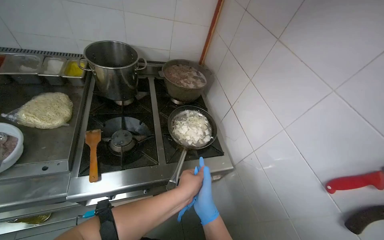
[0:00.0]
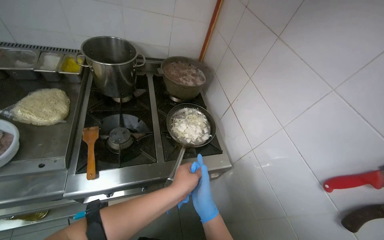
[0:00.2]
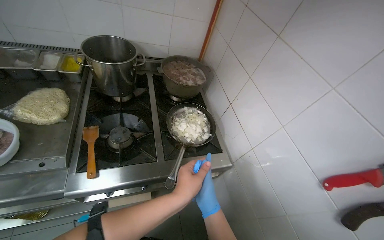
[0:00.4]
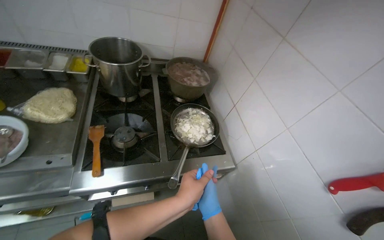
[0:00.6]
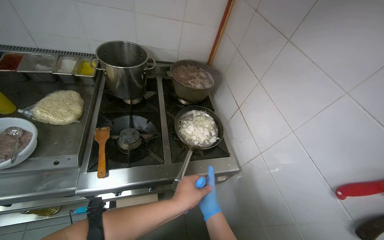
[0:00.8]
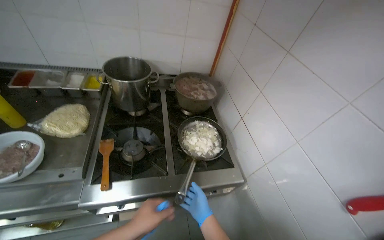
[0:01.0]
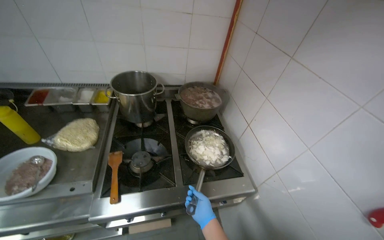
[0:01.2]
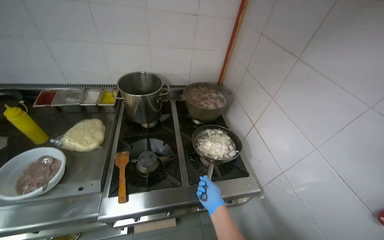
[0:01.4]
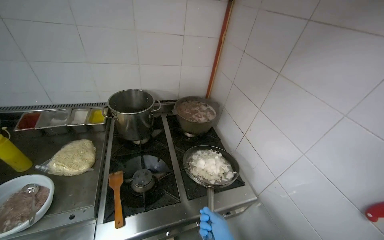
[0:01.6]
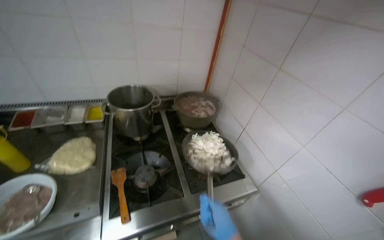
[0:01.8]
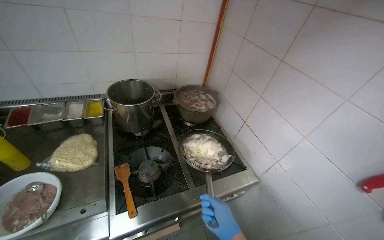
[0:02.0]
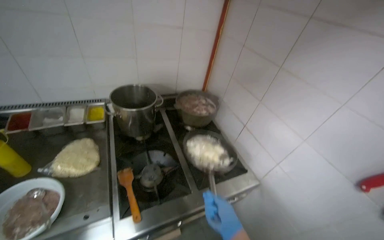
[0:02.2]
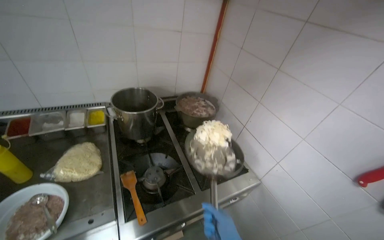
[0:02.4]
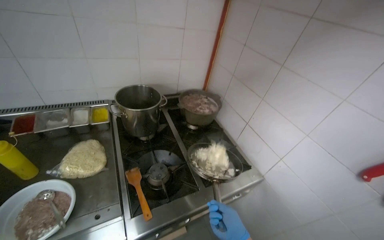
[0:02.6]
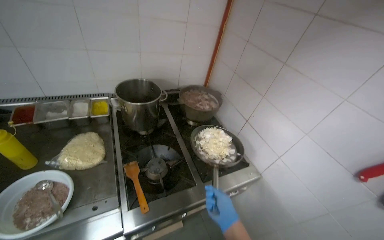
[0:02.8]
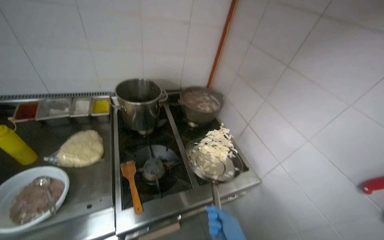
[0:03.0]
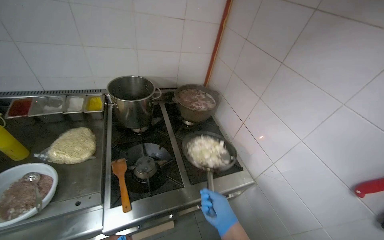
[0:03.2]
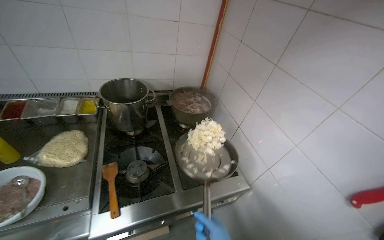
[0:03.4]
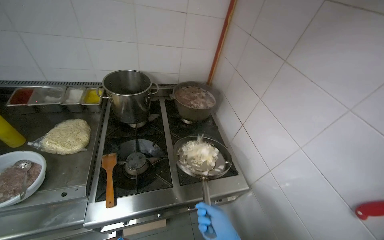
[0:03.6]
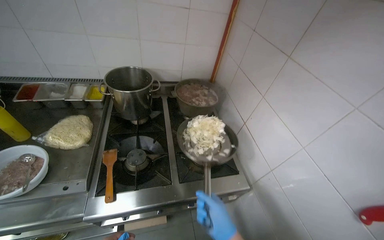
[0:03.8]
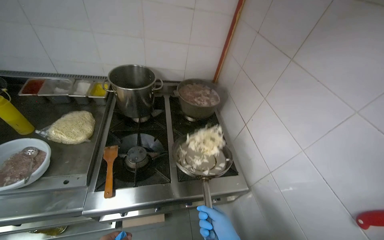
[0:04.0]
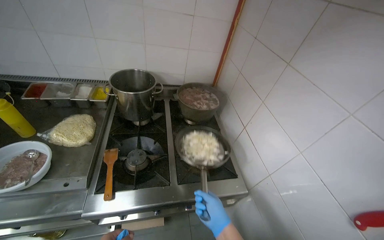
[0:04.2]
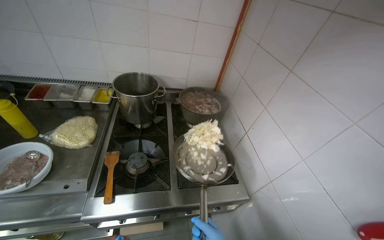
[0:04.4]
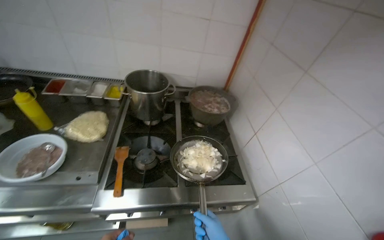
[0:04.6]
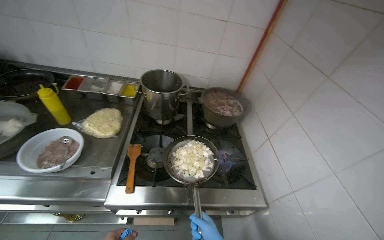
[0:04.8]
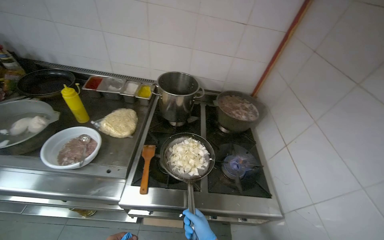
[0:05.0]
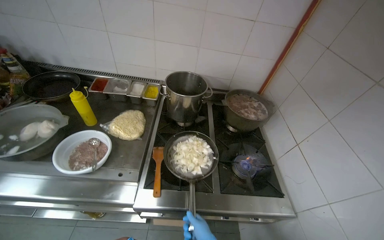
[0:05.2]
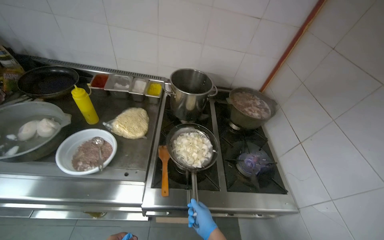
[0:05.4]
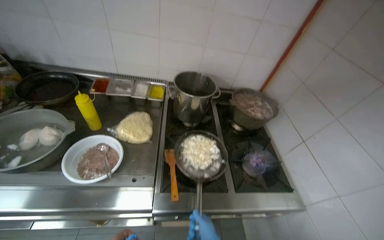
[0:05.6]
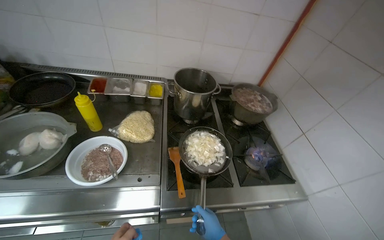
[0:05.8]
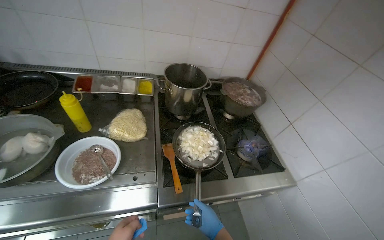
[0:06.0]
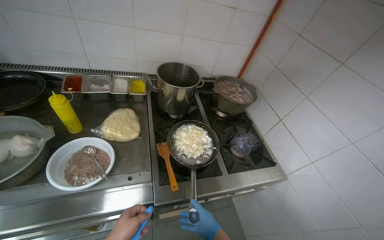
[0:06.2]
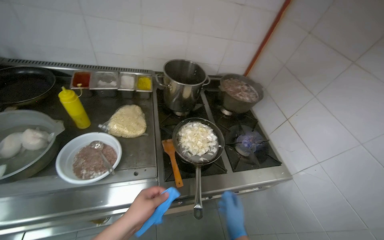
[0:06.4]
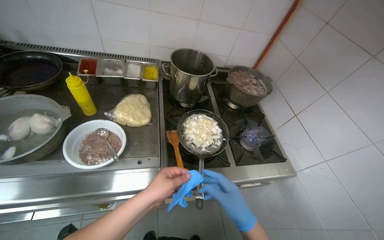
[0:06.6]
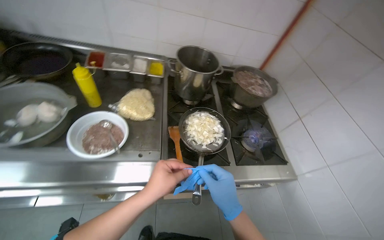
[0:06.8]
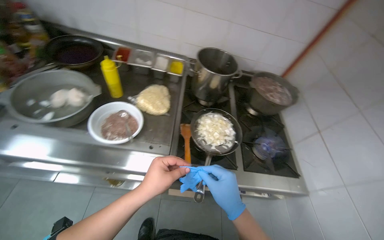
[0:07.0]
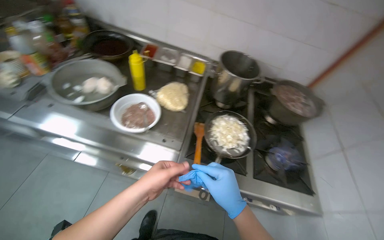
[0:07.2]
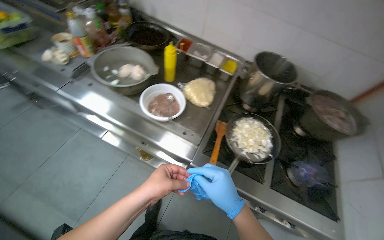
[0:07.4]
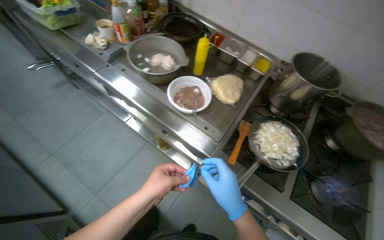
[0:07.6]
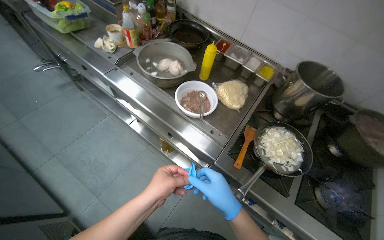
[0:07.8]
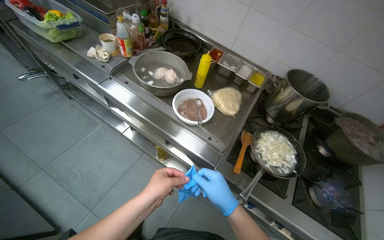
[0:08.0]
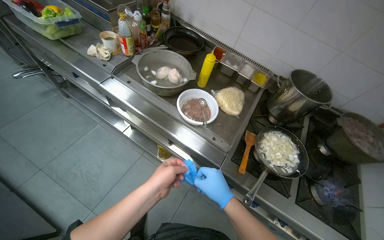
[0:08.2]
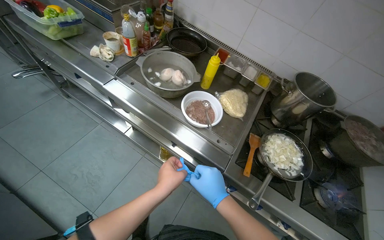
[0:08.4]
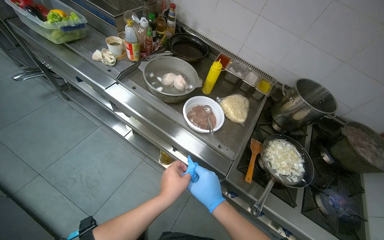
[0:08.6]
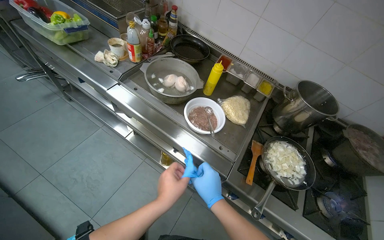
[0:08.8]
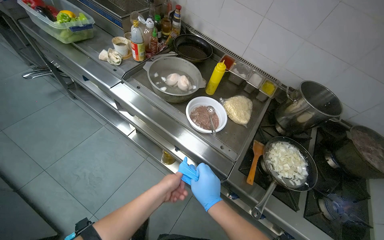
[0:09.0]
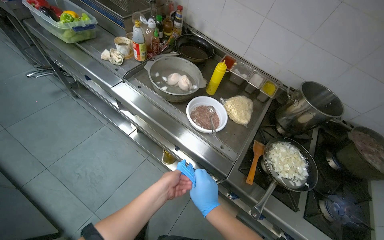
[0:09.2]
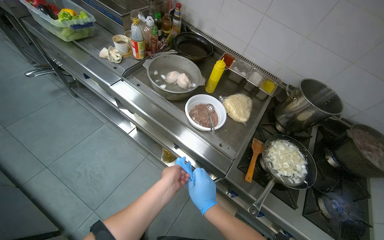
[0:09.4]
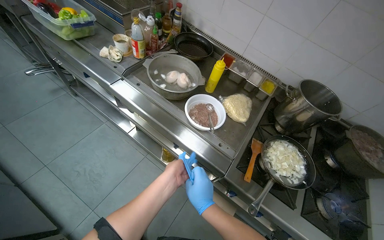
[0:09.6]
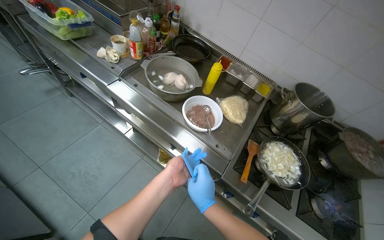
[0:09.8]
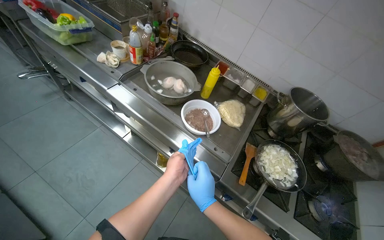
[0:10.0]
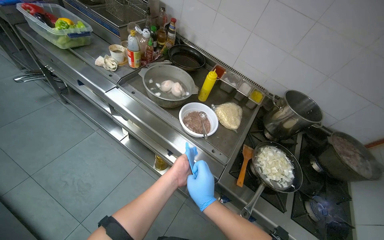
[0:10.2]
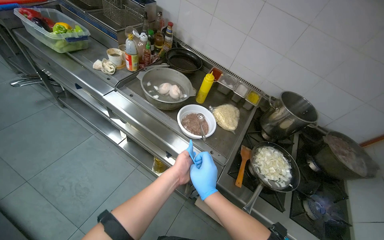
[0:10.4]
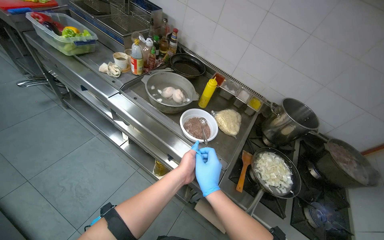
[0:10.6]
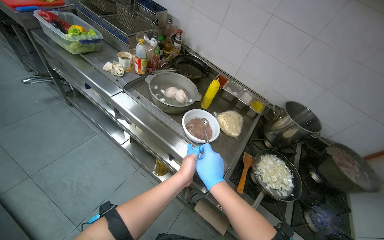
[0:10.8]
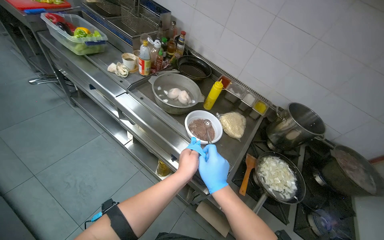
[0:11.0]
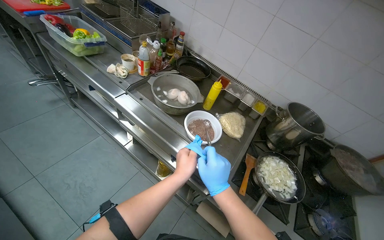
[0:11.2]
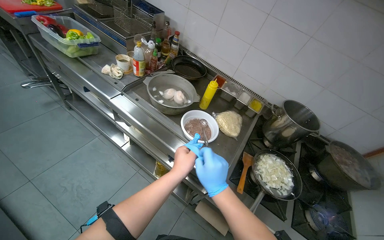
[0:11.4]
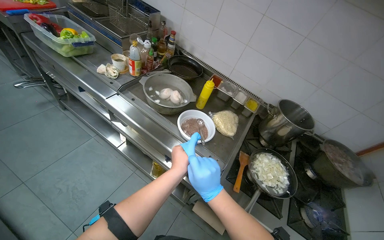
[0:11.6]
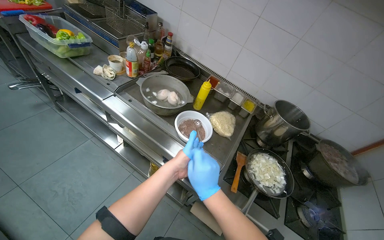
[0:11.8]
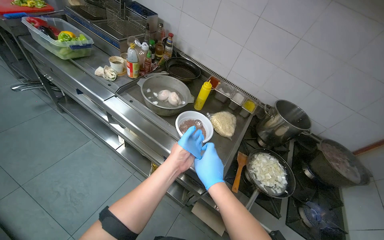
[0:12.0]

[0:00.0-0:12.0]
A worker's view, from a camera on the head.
Job: cooking food.
The whole recording: Stirring onions and garlic in pan. The worker stirs chopped onions and garlic in a pan on the stove.
0:06.0 to 0:07.6: The head turns to the left by approximately 45 degrees.
0:09.0 to 0:10.4: The hands make small movements and keep their place.
0:10.4 to 0:12.0: The hands make small movements and keep their place.

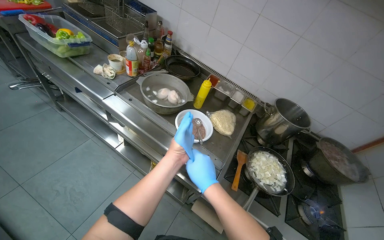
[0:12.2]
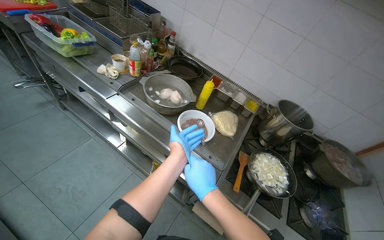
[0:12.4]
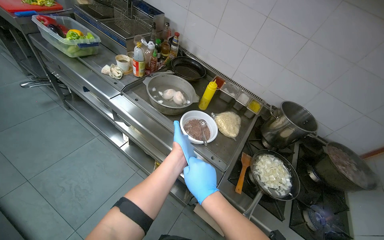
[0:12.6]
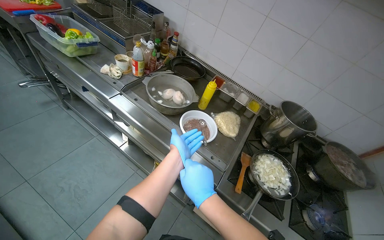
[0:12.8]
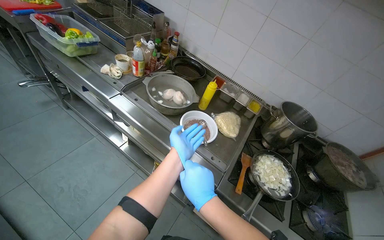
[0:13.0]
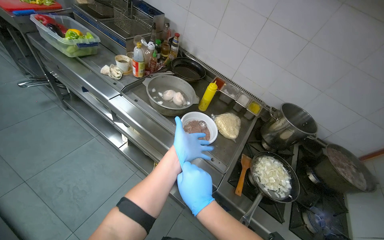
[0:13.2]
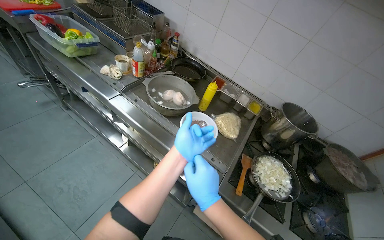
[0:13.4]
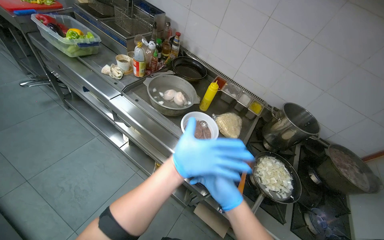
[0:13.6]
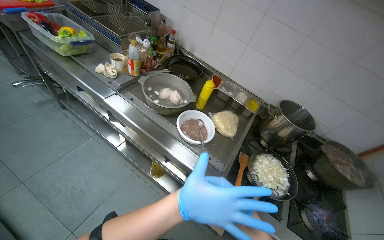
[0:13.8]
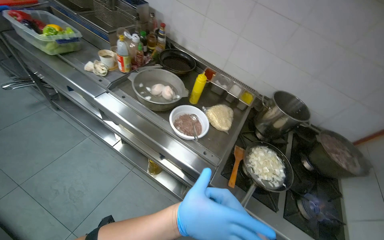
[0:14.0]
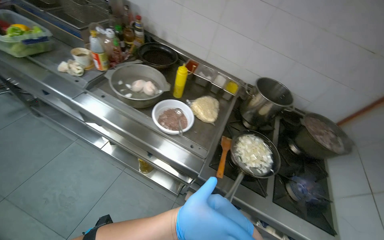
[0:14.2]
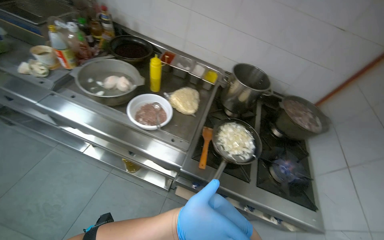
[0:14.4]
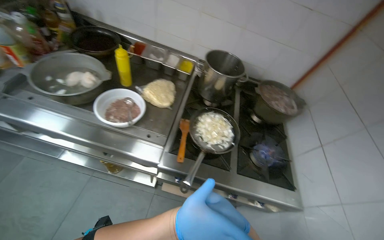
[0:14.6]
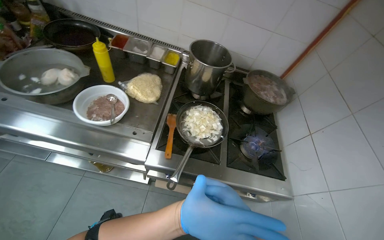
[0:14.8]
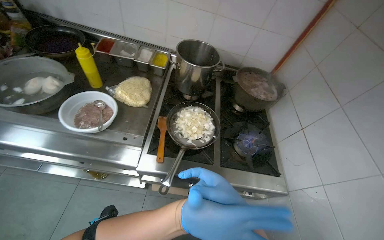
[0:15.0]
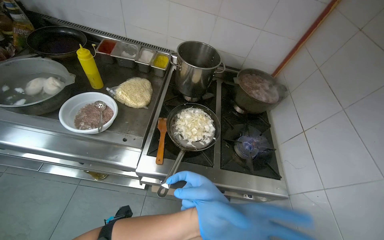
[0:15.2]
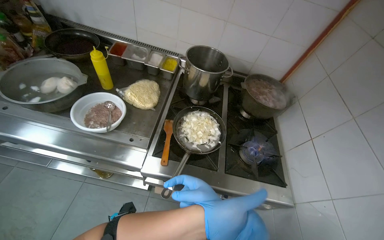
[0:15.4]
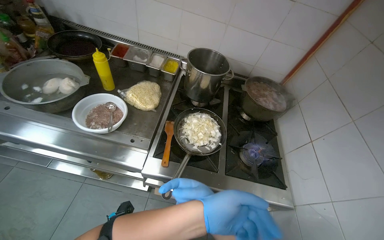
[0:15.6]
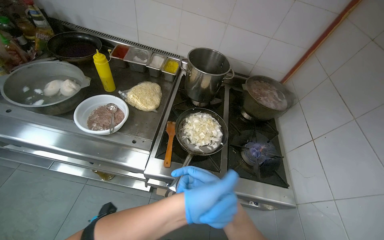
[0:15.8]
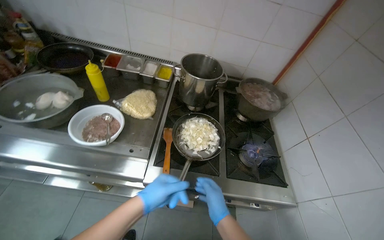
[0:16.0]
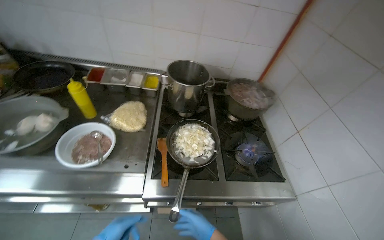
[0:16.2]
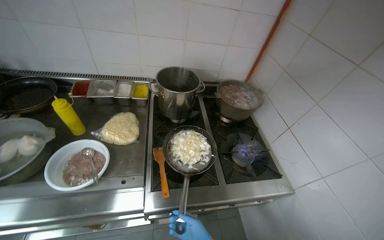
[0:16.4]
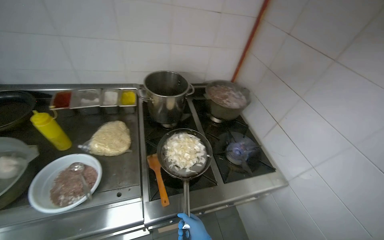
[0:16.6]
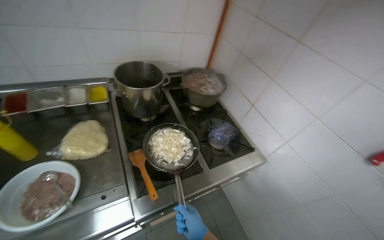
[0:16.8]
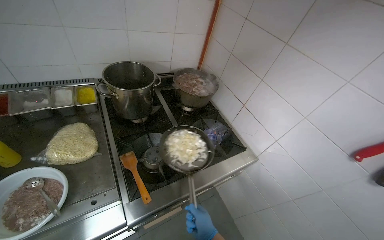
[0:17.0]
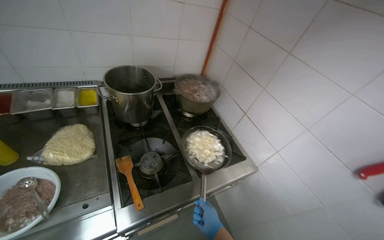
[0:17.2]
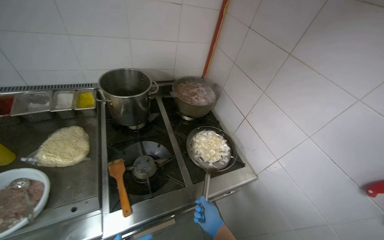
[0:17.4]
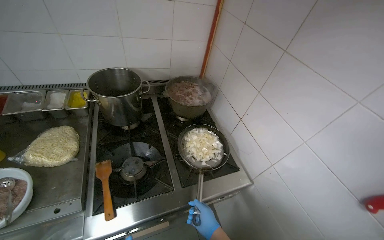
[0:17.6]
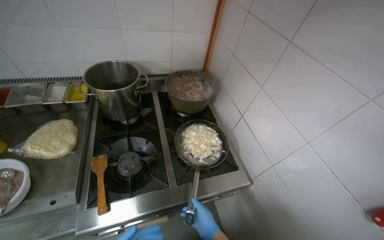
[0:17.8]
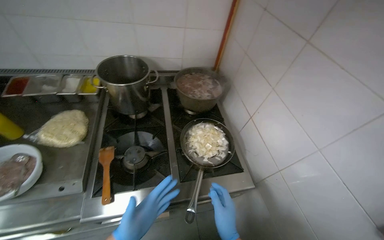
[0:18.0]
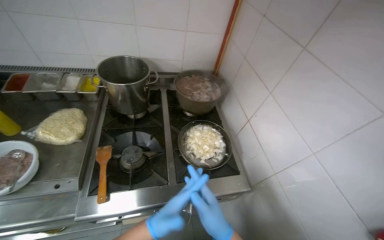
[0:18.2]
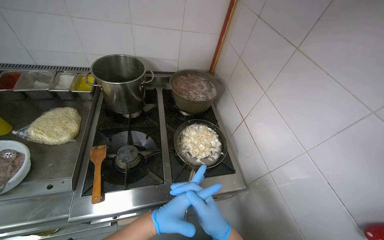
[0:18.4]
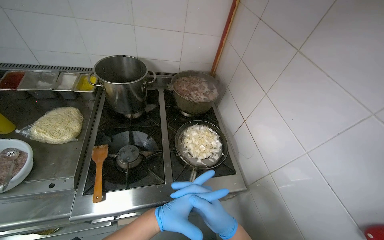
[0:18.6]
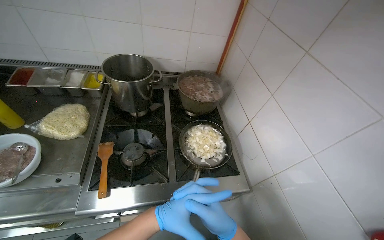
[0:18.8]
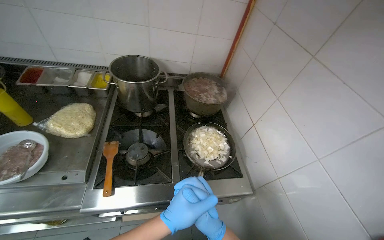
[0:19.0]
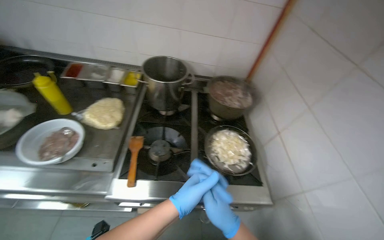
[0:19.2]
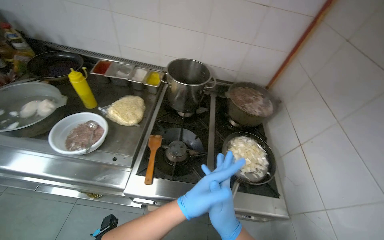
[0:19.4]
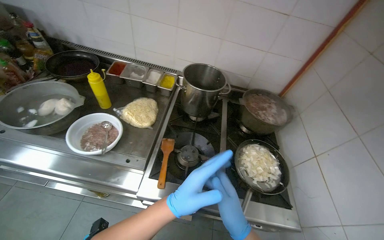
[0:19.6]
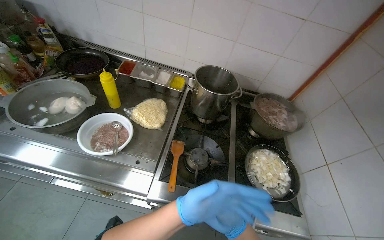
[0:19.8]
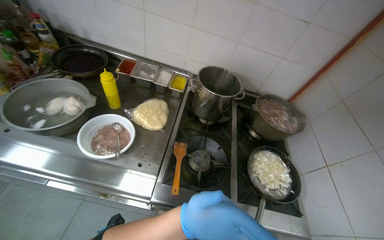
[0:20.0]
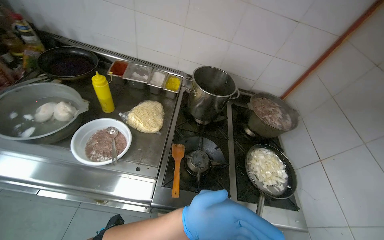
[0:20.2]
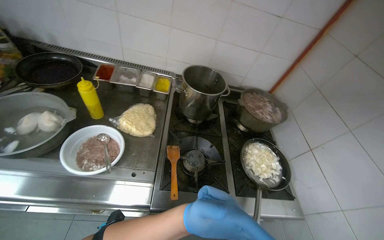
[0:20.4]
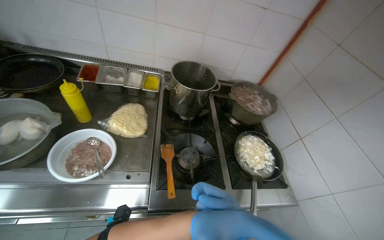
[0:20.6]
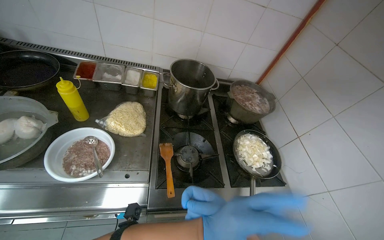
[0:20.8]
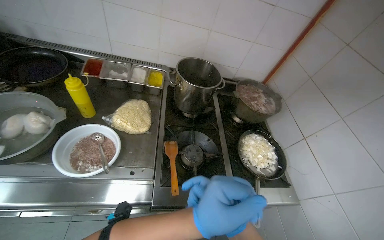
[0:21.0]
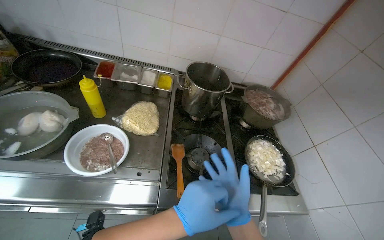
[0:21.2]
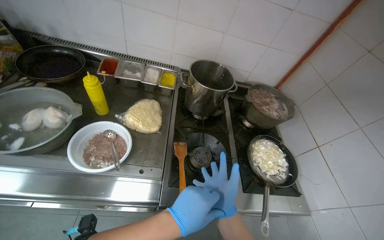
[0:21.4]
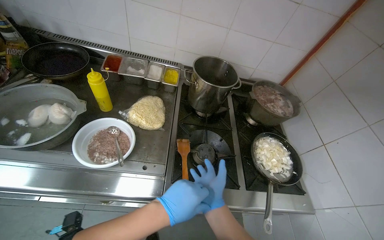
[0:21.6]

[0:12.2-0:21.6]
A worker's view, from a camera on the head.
Job: cooking food.
The whole recording: Stirring onions and garlic in pan. The worker stirs chopped onions and garlic in a pan on the stove.
0:15.4 to 0:17.0: The wearer's head swings roughly 35 degrees to the right.
0:17.0 to 0:18.4: The wearer's head swings roughly 15 degrees to the left. The right hand heads up the picture, covering some 20 cm.
0:18.4 to 0:20.0: The head rotates some 20 degrees to the left. The right hand moves approximately 10 cm farther from the camera and comes back.
